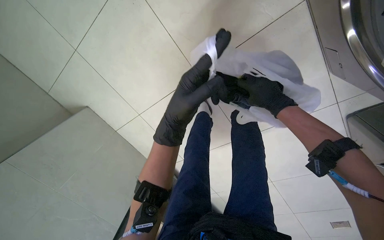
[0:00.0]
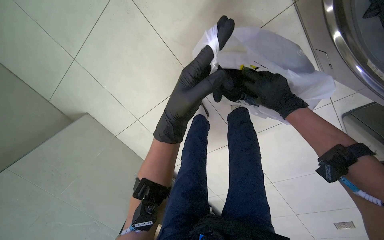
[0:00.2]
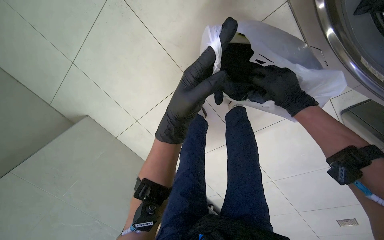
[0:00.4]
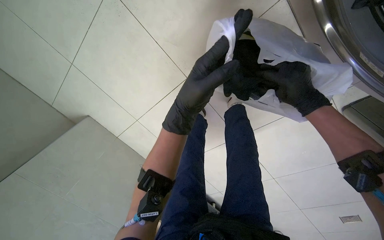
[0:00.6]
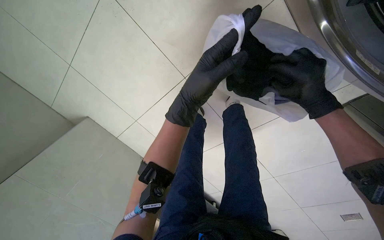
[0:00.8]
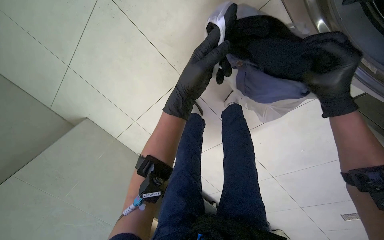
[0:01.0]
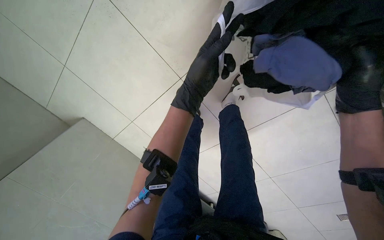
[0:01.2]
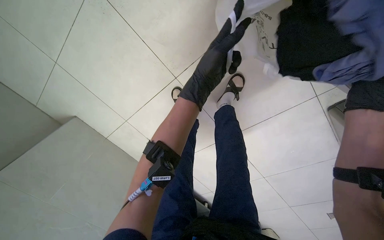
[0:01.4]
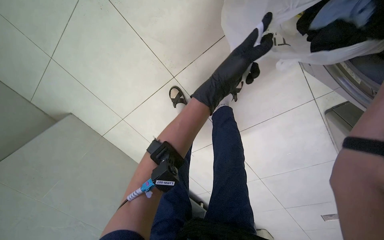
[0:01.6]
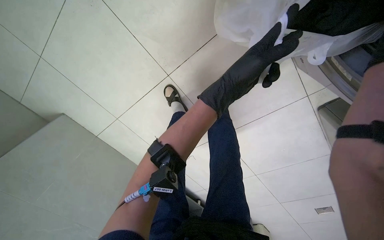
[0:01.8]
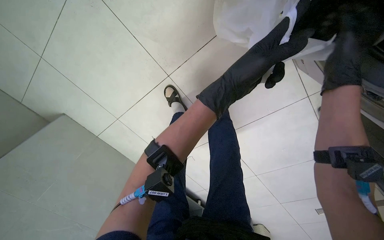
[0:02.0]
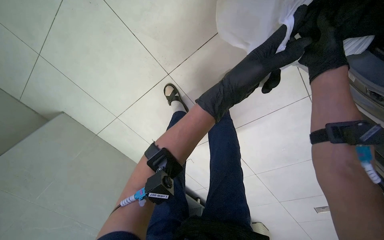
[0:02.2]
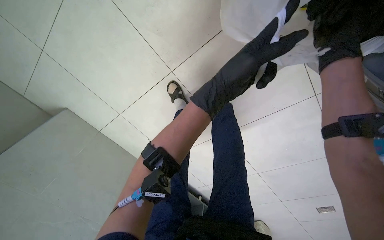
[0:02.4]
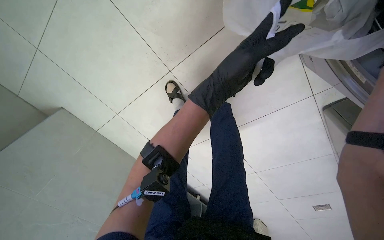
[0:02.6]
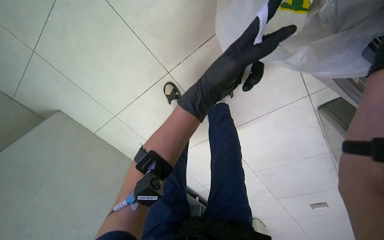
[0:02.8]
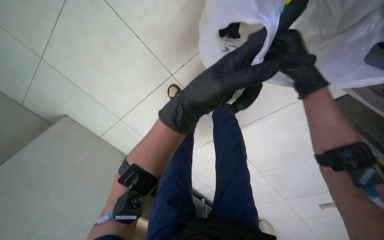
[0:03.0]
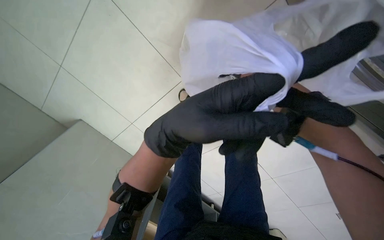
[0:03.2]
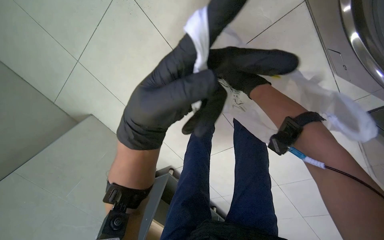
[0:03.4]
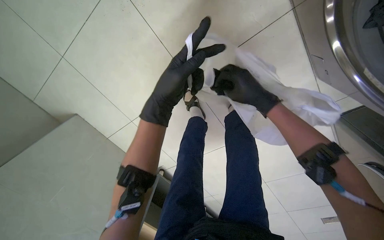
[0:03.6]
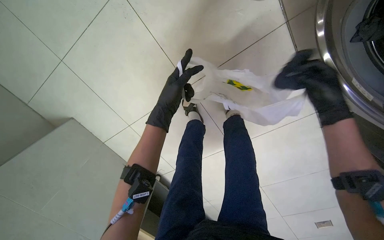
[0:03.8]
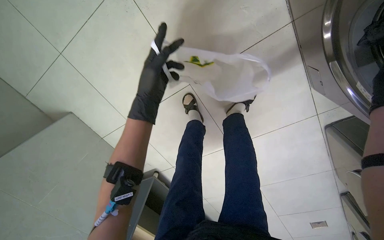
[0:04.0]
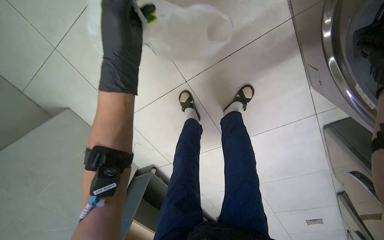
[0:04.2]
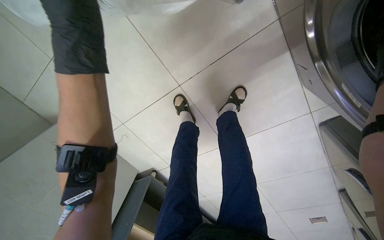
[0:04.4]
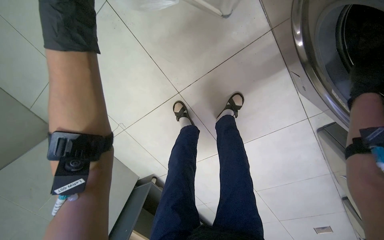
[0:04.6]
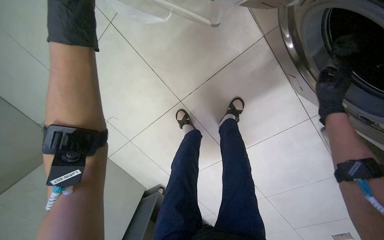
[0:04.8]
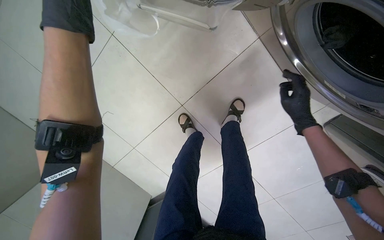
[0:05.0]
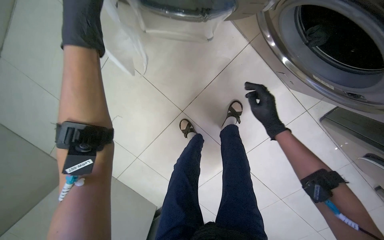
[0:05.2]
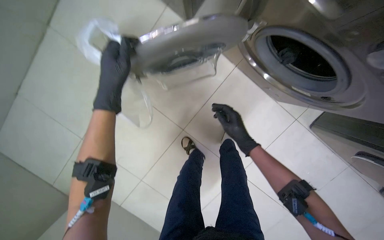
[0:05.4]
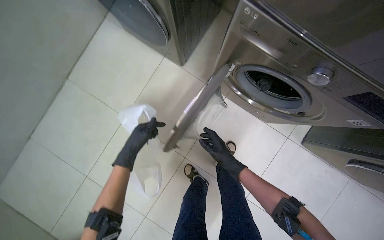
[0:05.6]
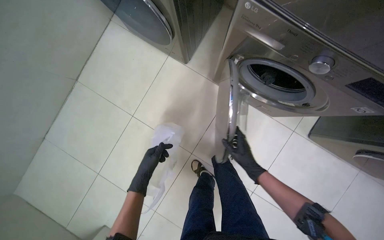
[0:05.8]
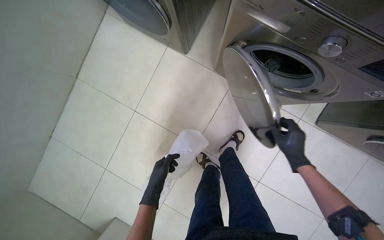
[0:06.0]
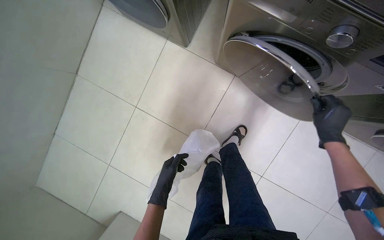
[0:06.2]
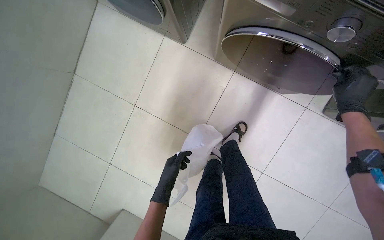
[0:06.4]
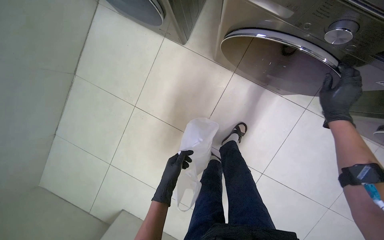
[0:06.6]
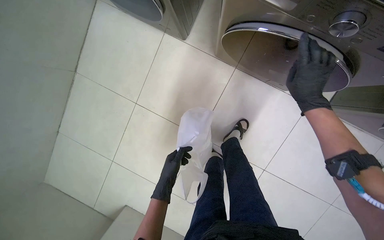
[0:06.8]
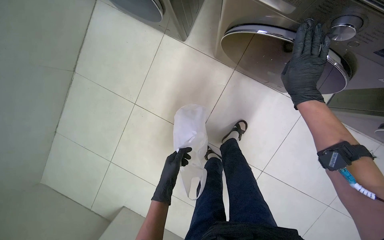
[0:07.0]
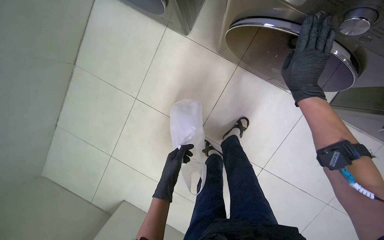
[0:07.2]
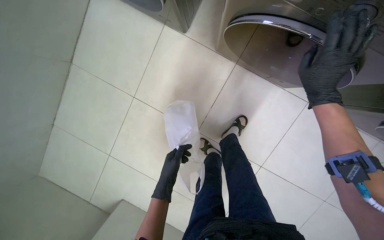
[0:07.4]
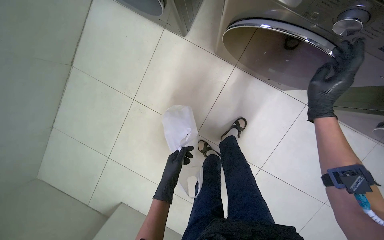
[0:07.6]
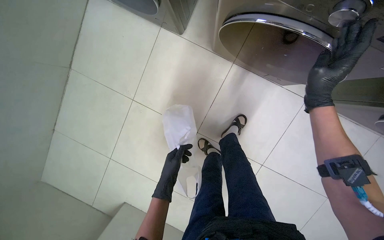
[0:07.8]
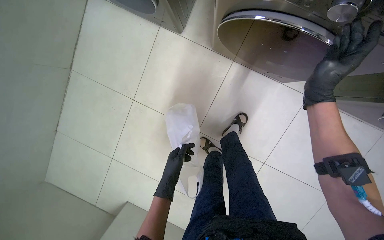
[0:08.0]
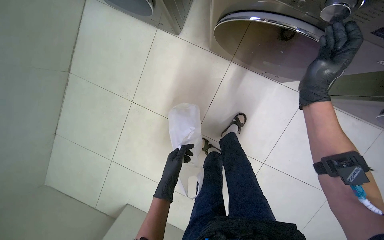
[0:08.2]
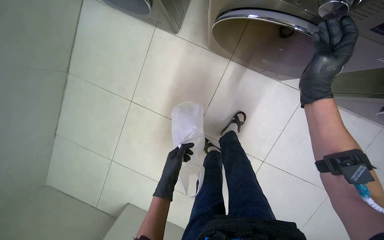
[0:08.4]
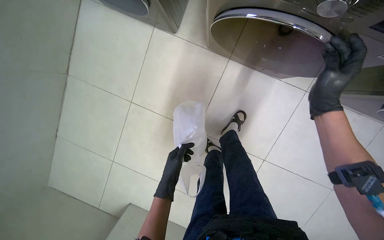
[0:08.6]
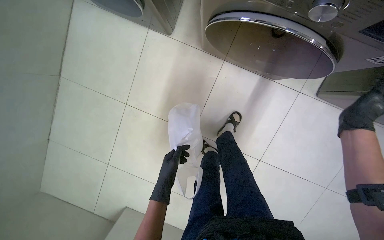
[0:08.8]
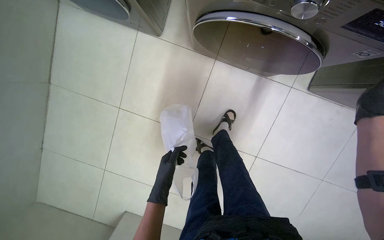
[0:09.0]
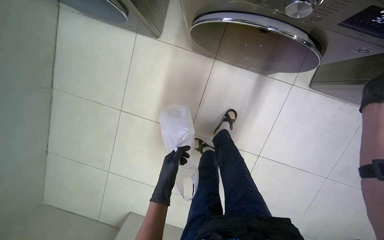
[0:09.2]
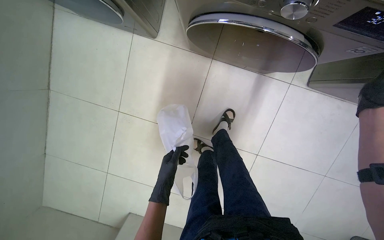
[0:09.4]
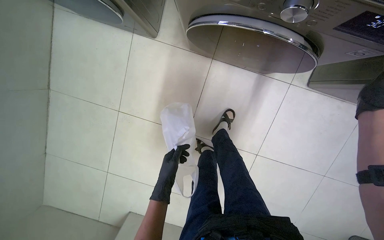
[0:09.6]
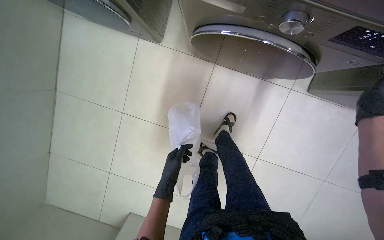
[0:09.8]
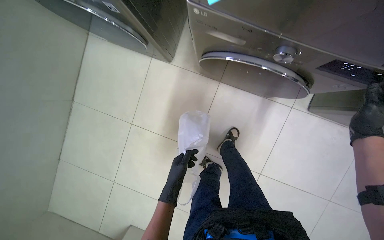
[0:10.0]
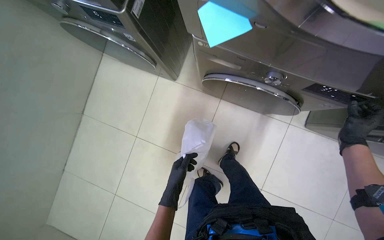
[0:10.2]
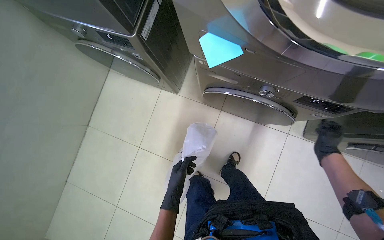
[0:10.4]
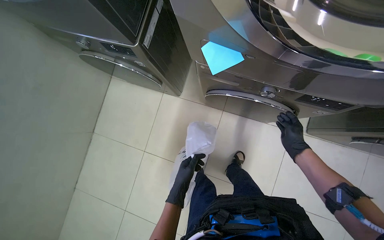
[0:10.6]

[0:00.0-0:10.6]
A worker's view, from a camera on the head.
Job: managing laundry.
The whole recording: Loading and operating washing machine. The worker loads laundry into a machine and adjusts its controls.
0.0 to 1.6 s: The left hand moves to the right and up the picture, about 20 cm.
3.0 to 4.6 s: The left hand shifts about 35 cm to the left.
4.6 to 6.0 s: The wearer looks approximately 25 degrees further upward. The scene turns approximately 25 degrees counterclockwise in the picture. The left hand heads down the picture and to the right, covering some 20 cm.
6.0 to 7.6 s: The right hand heads up the picture, covering approximately 10 cm.
9.0 to 10.6 s: The view tips upward by roughly 15 degrees.

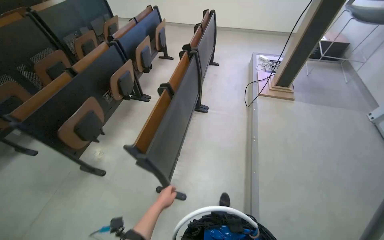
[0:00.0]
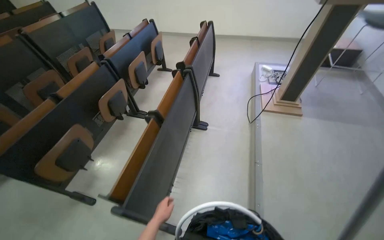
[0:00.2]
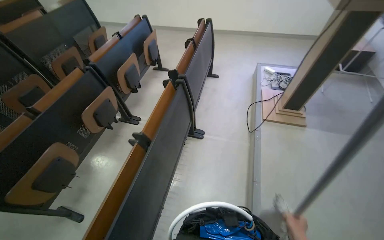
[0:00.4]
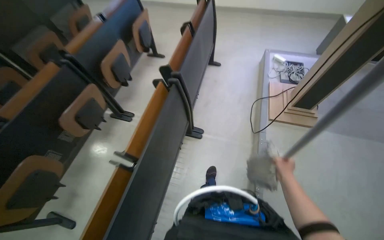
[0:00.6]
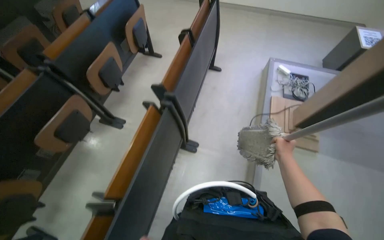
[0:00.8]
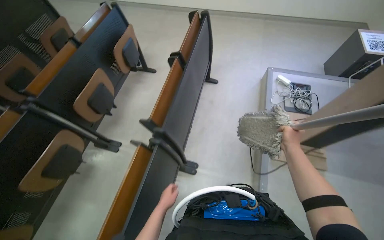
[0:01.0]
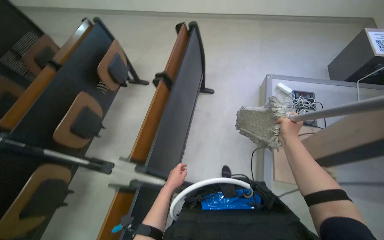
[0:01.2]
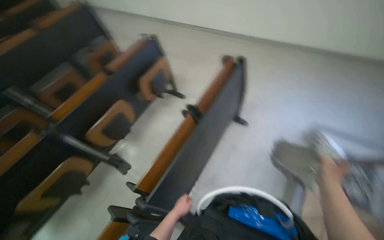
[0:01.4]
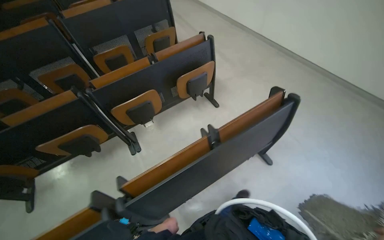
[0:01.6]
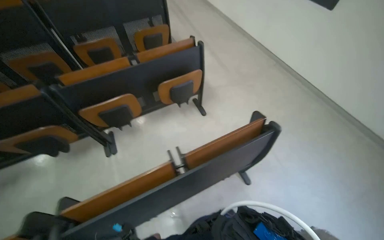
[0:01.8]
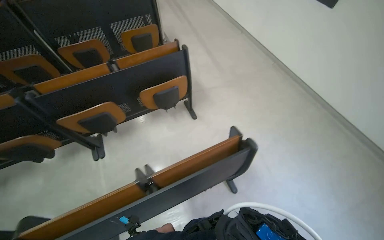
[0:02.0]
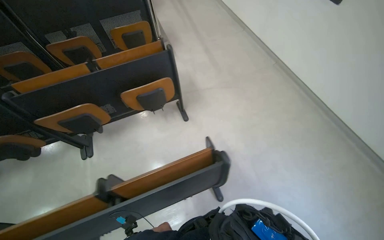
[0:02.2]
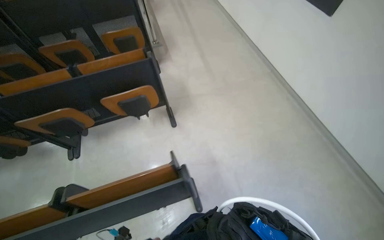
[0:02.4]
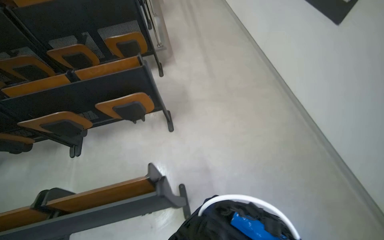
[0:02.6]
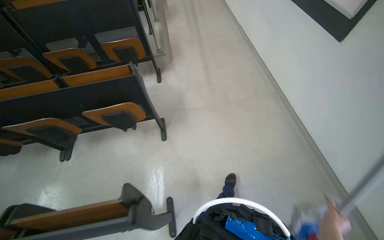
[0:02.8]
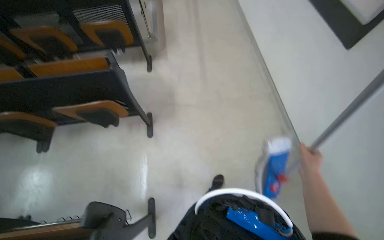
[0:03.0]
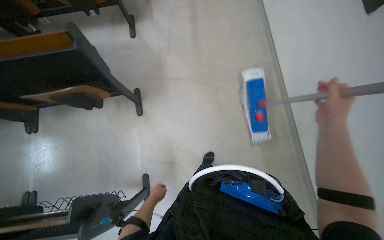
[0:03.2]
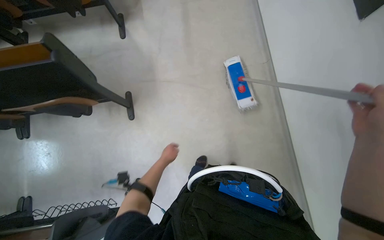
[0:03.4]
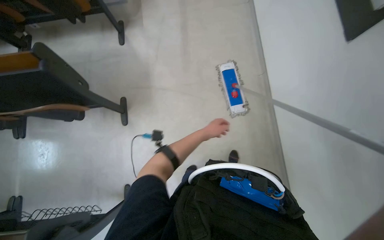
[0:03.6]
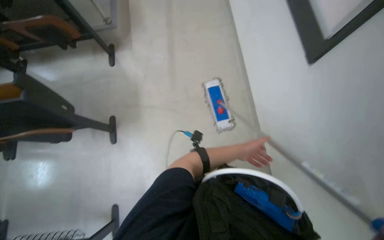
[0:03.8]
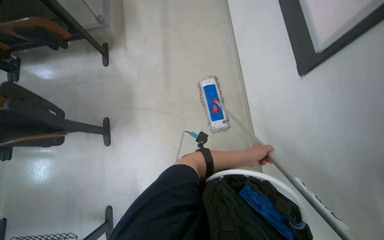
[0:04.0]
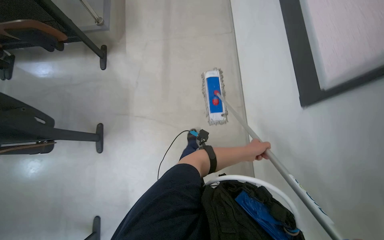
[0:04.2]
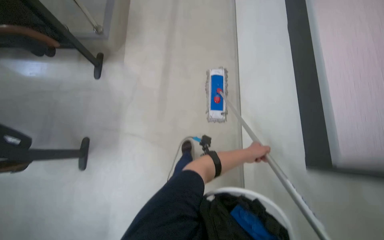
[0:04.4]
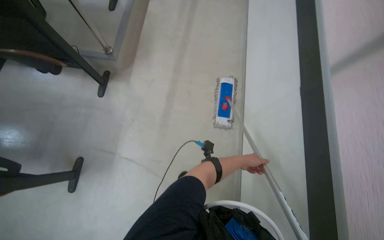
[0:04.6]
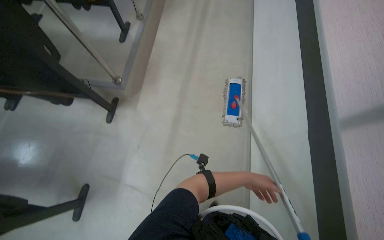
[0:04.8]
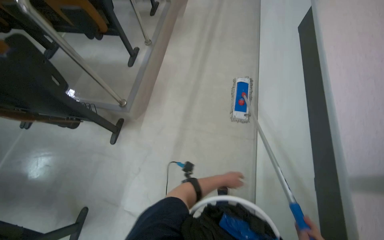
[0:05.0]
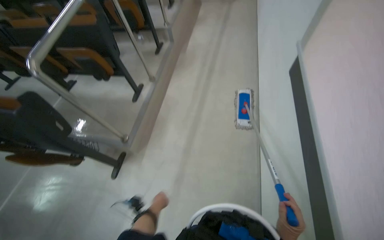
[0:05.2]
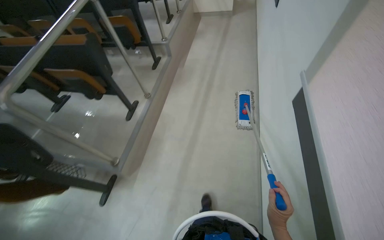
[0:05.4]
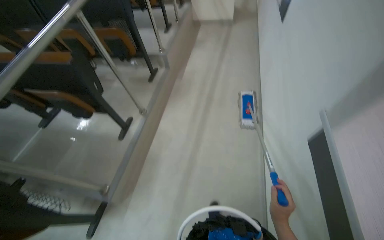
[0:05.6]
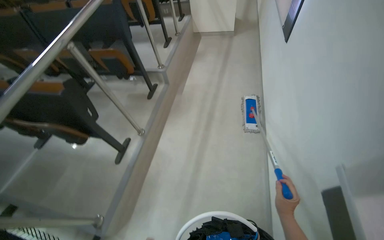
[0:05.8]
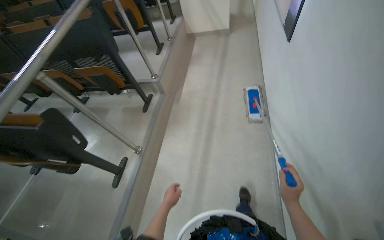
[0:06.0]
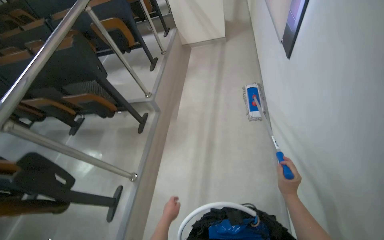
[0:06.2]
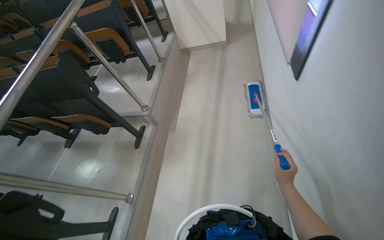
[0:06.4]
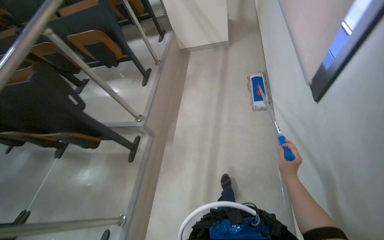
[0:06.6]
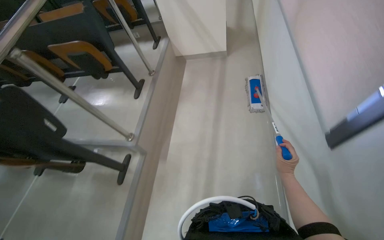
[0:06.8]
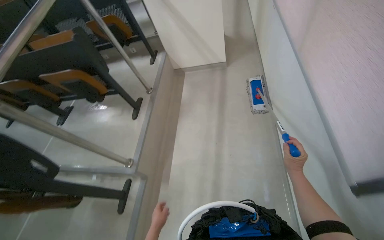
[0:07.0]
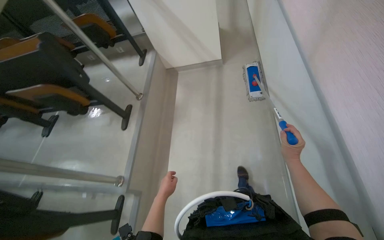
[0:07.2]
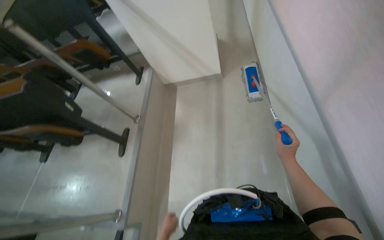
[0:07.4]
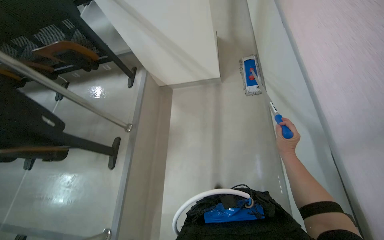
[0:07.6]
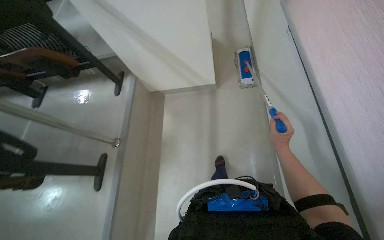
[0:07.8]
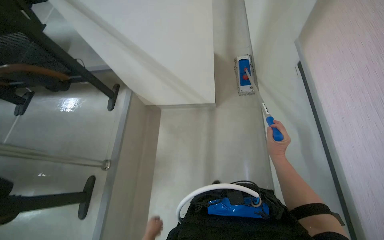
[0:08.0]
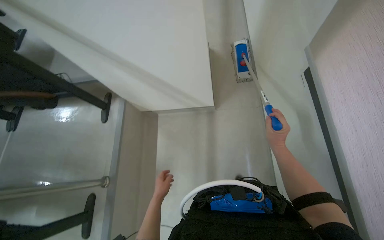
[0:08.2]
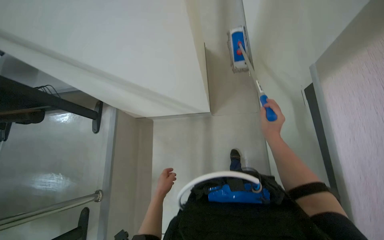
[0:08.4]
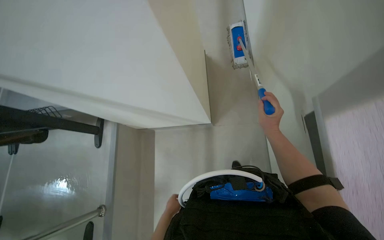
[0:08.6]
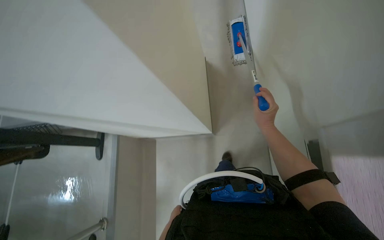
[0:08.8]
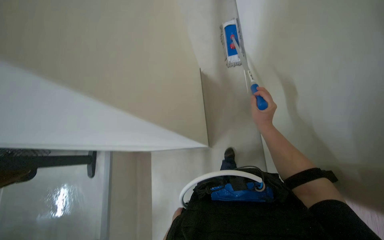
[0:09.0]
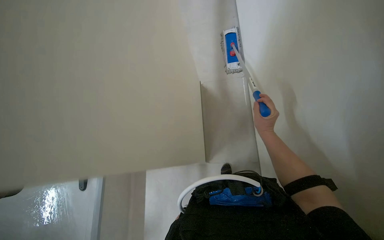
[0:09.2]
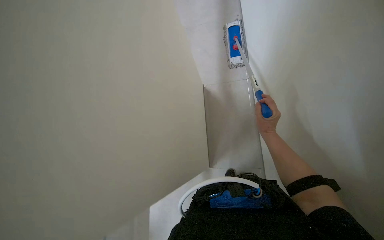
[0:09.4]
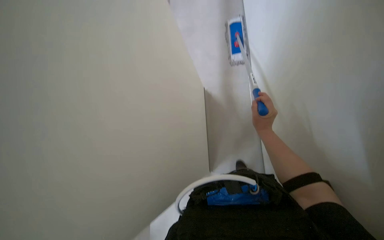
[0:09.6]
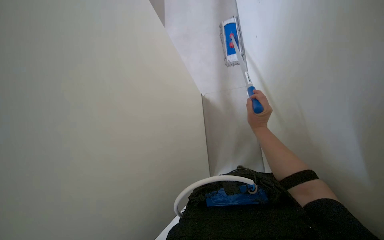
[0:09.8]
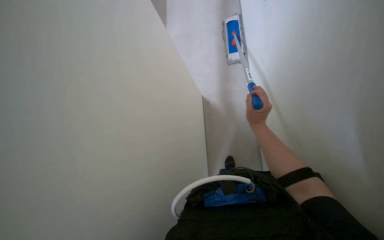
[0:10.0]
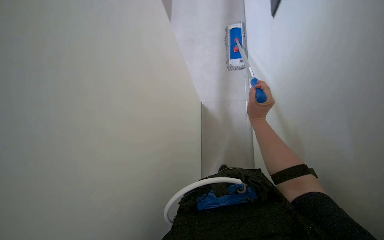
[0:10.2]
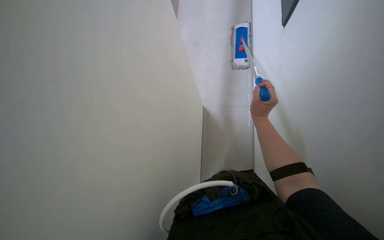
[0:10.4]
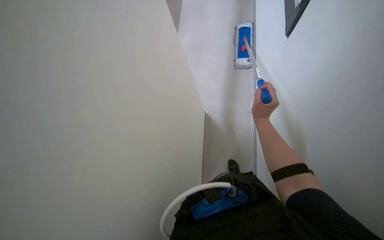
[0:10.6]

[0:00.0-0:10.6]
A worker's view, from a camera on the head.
Job: wiping surfaces.
The whole recording: Mopping wall. The worker mops the wall with a long-handled mop.
0.0 to 1.6 s: The wearer moves approximately 1.5 m. The head rotates roughly 45 degrees to the left.
1.6 to 3.0 s: The camera travels approximately 1 m.
3.0 to 4.6 s: The head travels roughly 1 m.
4.6 to 6.0 s: The camera travels about 70 cm.
6.0 to 7.6 s: The wearer moves roughly 1.5 m.
7.6 to 9.0 s: The wearer moves roughly 1 m. The wearer looks approximately 15 degrees further downward.
